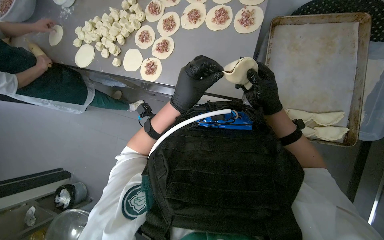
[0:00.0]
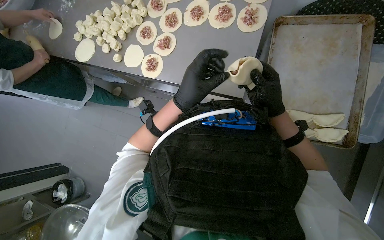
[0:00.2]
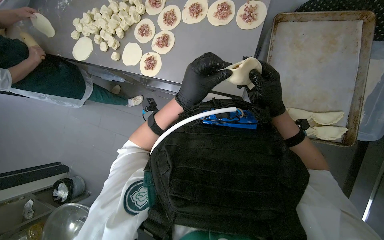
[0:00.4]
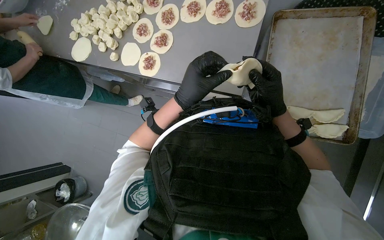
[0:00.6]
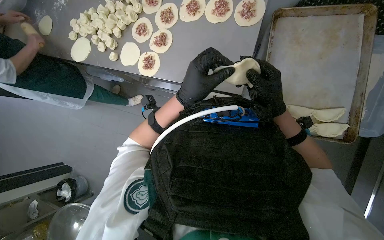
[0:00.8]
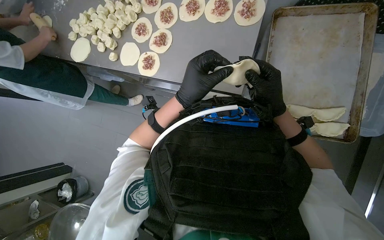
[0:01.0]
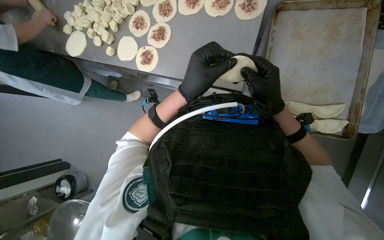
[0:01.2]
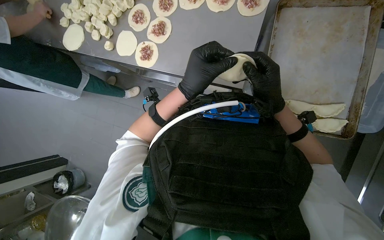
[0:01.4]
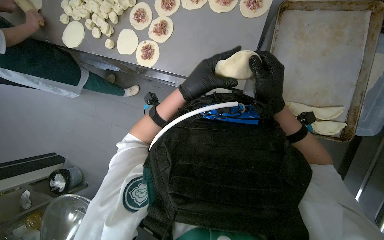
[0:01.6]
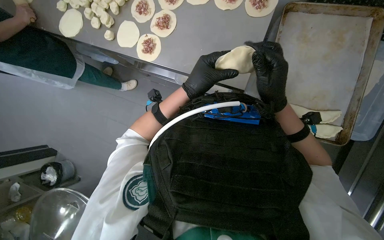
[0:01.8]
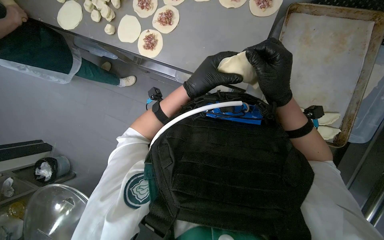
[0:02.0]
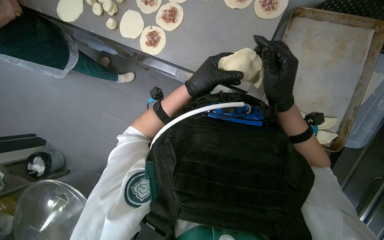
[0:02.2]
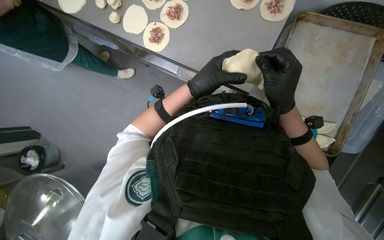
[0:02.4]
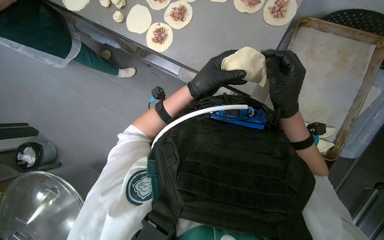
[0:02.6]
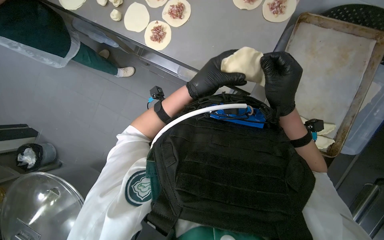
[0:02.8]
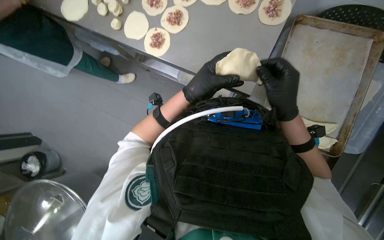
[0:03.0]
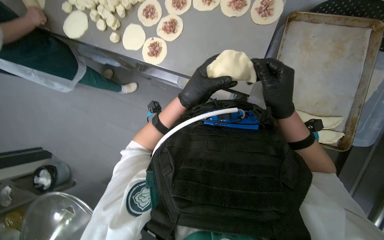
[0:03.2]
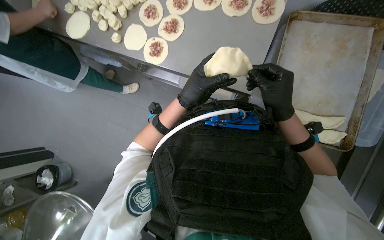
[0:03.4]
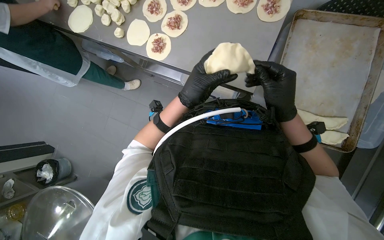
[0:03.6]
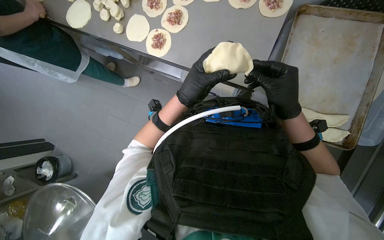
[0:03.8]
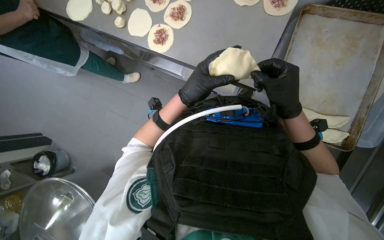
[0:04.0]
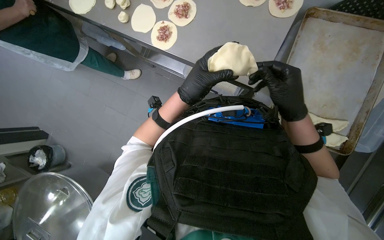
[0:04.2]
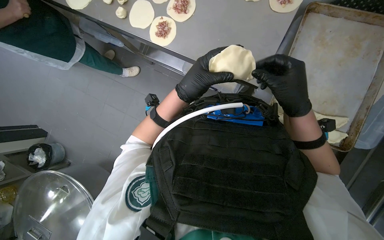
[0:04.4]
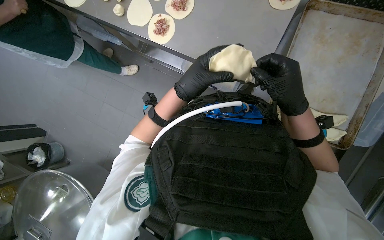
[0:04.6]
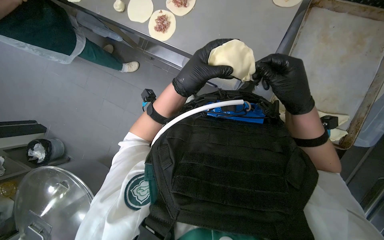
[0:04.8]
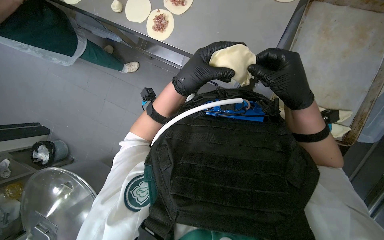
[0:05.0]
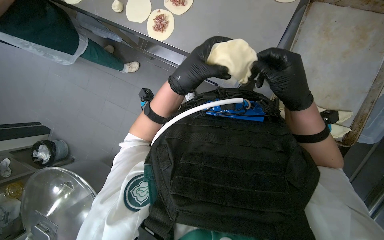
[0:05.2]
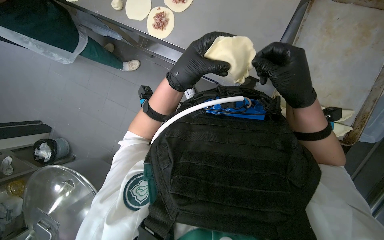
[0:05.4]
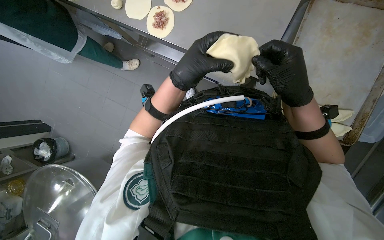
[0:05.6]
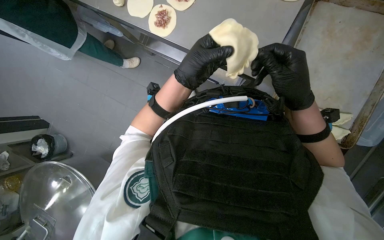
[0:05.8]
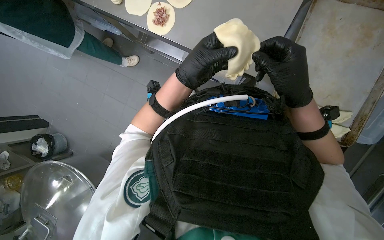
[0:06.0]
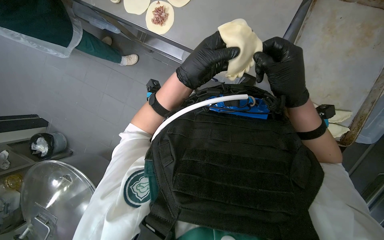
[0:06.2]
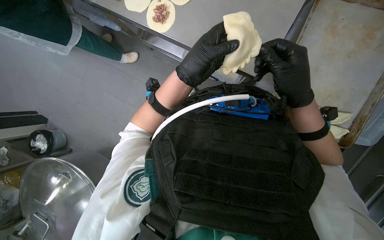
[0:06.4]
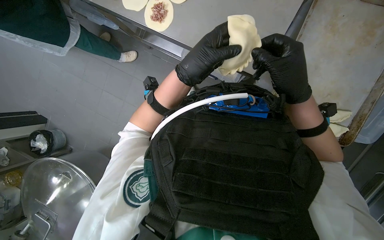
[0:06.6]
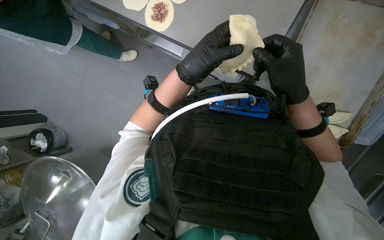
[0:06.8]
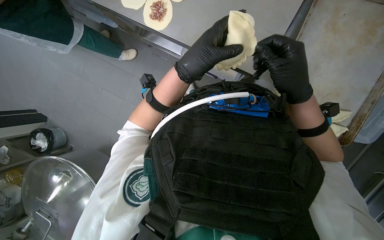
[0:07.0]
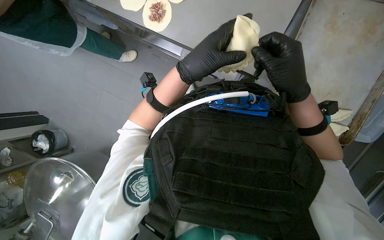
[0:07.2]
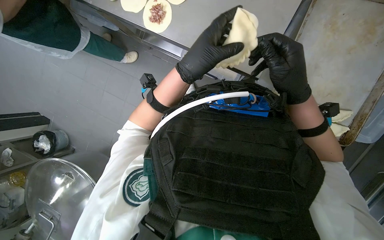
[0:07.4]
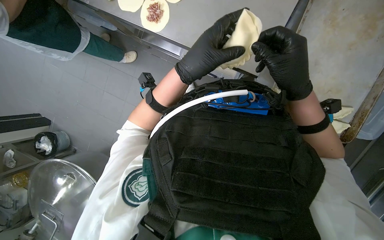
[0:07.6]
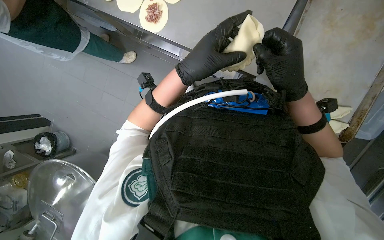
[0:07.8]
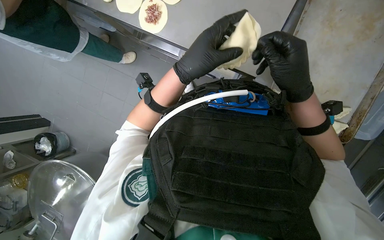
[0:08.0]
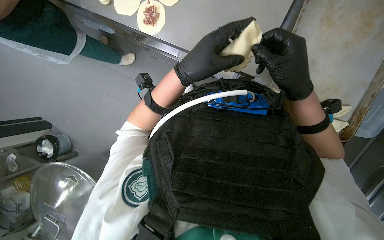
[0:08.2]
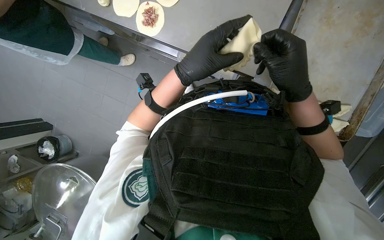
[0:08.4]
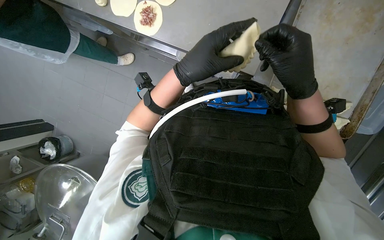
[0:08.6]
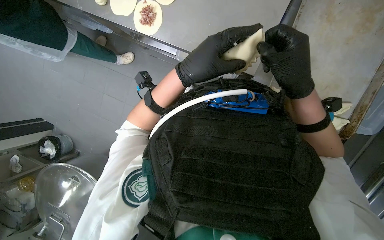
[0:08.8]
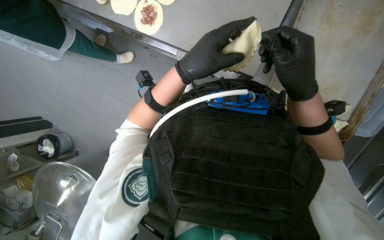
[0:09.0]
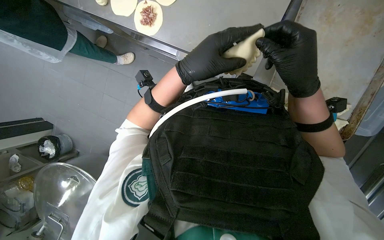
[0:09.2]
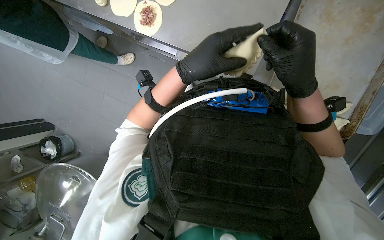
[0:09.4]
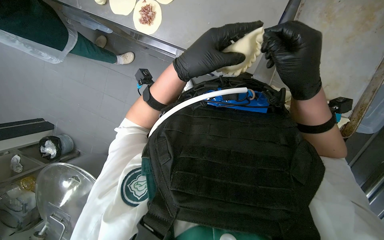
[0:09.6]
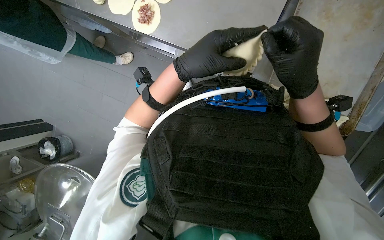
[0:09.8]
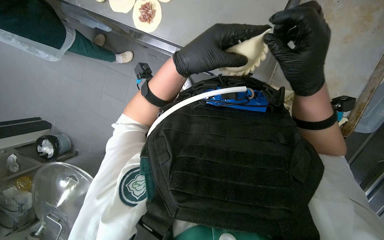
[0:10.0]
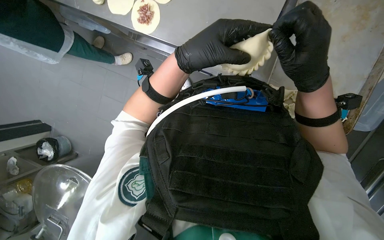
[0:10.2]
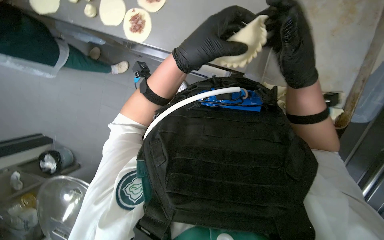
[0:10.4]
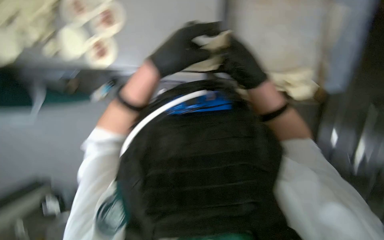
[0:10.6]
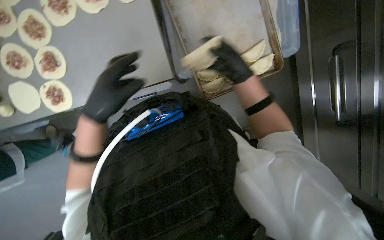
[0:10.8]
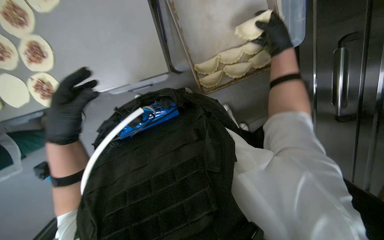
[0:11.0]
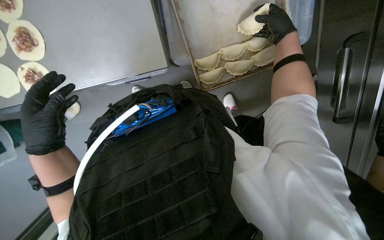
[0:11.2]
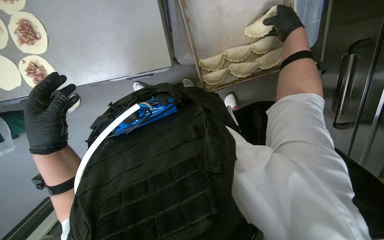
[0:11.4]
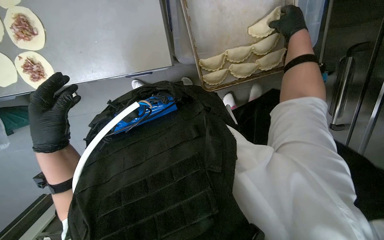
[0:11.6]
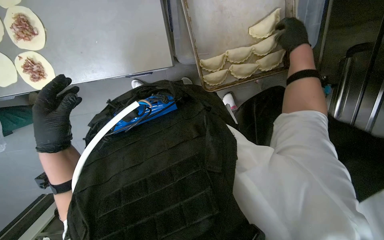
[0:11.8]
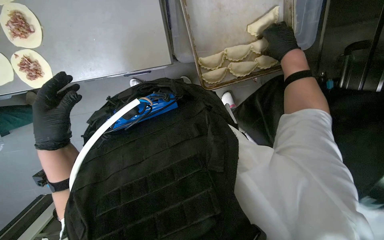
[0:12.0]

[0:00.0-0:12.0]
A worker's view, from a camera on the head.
Job: preparing food.
The whole recording: Preparing meat-filled dough. The worker fills dough circles with meat and crimps the edges to form pastries, then places them on a baking tray.
0:00.0 to 0:01.6: The hands work in one place, with small movements.
0:01.6 to 0:10.4: The hands stay close to where they were, moving slightly.
0:10.4 to 0:12.0: The head rotates roughly 30 degrees to the right.

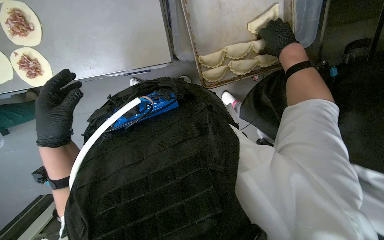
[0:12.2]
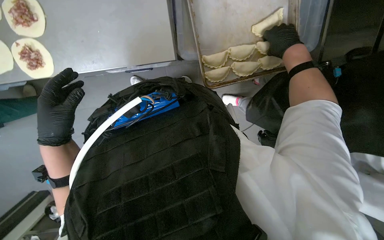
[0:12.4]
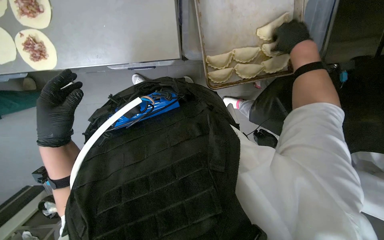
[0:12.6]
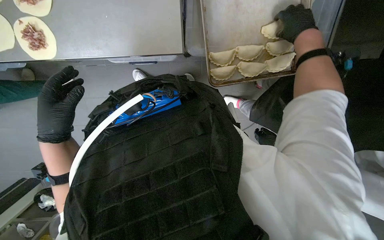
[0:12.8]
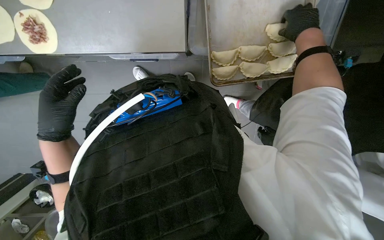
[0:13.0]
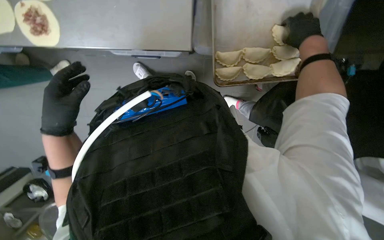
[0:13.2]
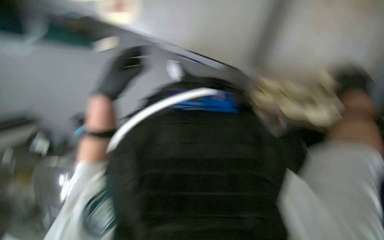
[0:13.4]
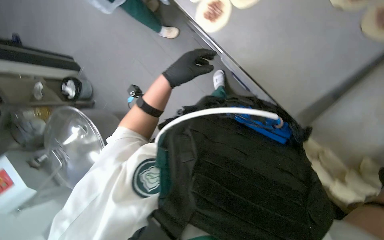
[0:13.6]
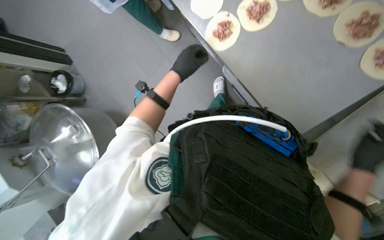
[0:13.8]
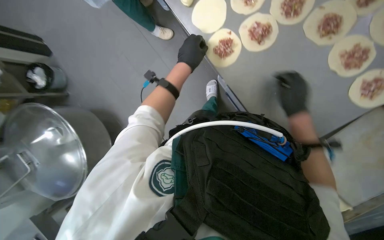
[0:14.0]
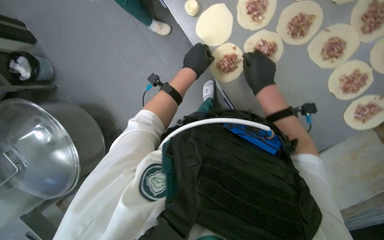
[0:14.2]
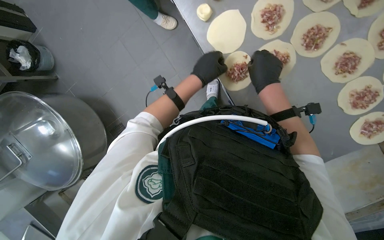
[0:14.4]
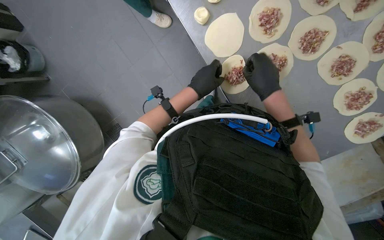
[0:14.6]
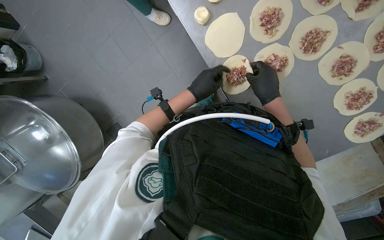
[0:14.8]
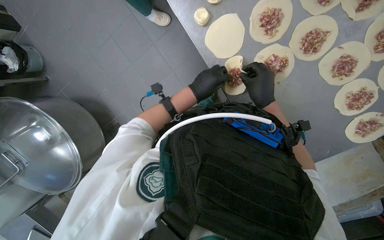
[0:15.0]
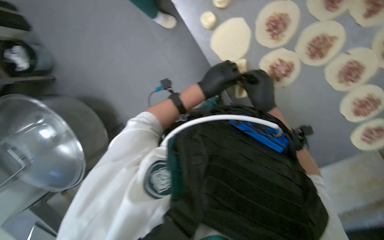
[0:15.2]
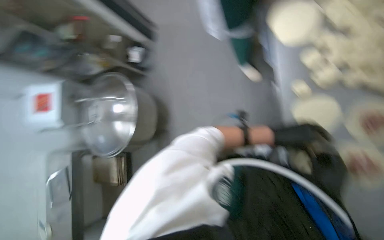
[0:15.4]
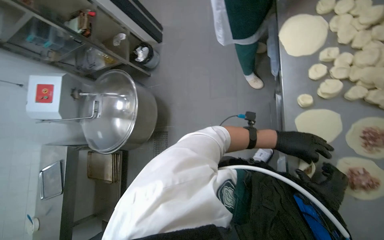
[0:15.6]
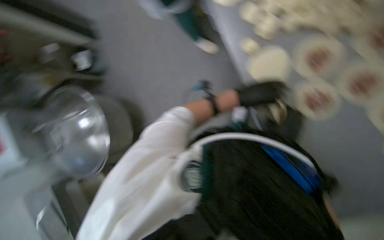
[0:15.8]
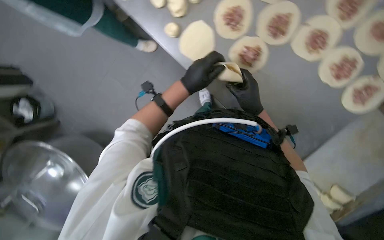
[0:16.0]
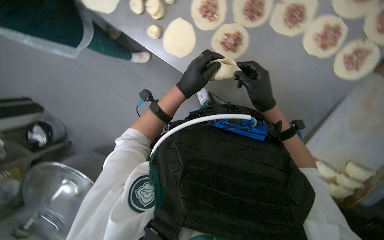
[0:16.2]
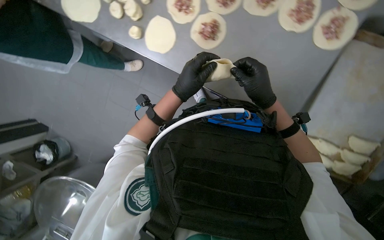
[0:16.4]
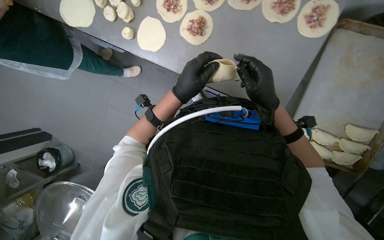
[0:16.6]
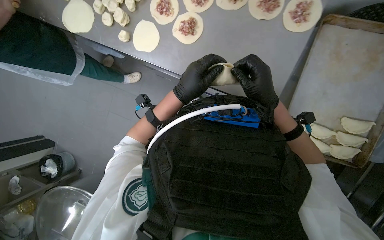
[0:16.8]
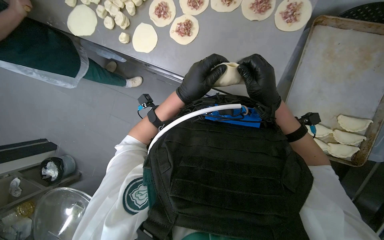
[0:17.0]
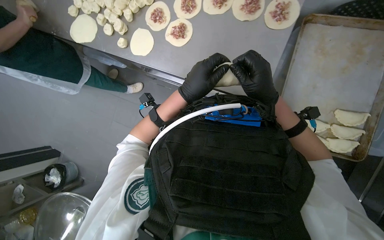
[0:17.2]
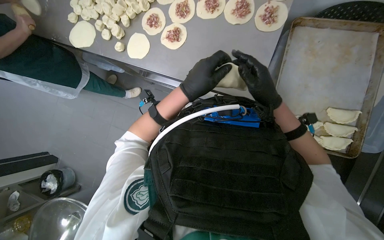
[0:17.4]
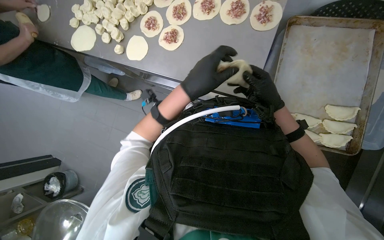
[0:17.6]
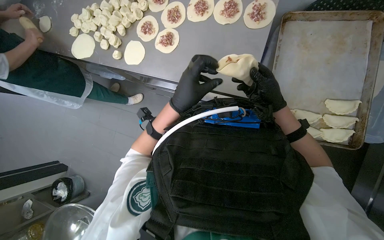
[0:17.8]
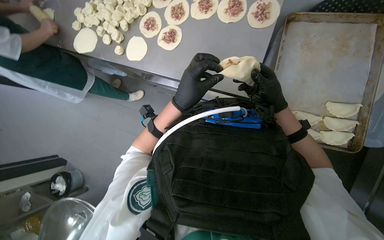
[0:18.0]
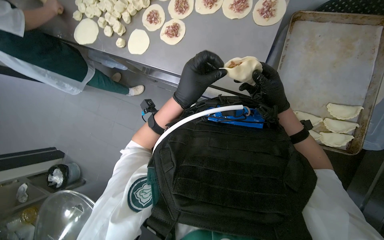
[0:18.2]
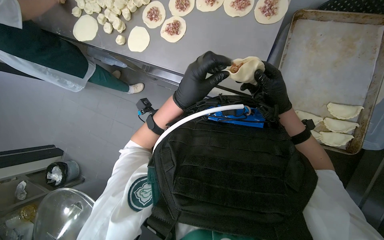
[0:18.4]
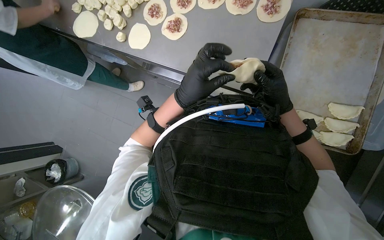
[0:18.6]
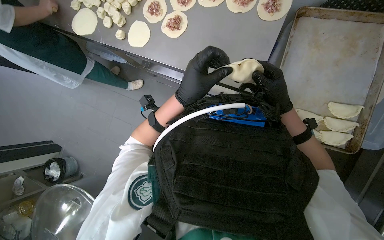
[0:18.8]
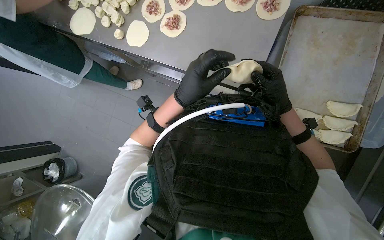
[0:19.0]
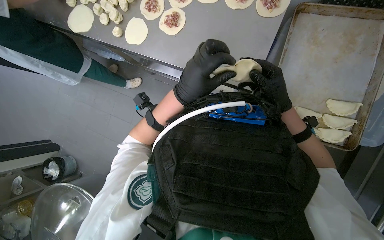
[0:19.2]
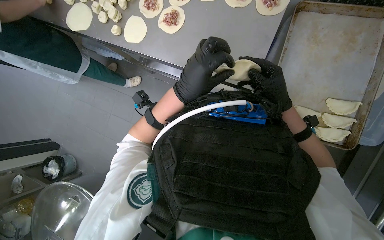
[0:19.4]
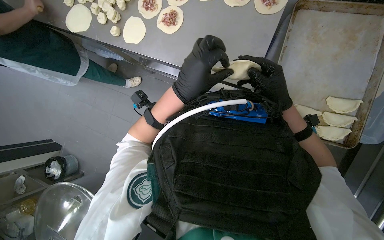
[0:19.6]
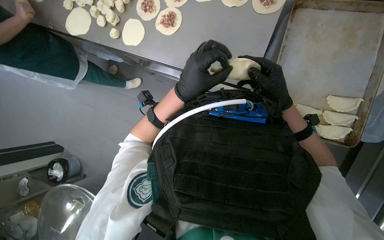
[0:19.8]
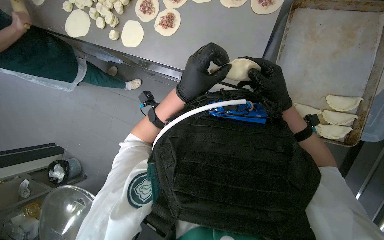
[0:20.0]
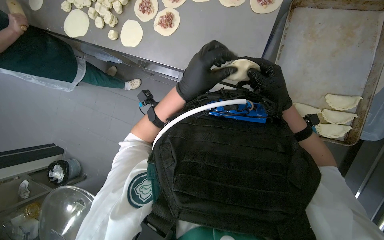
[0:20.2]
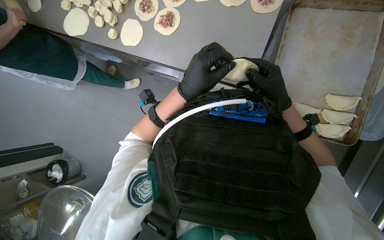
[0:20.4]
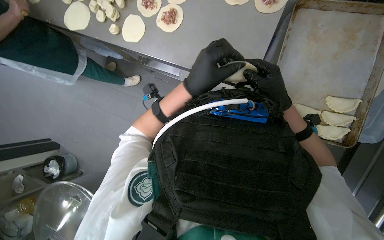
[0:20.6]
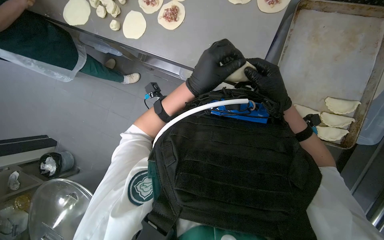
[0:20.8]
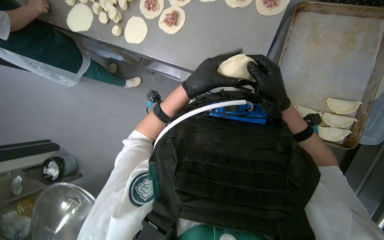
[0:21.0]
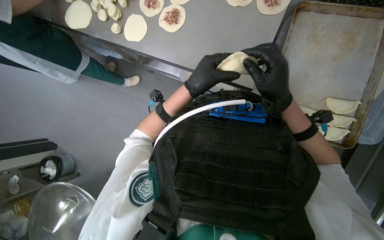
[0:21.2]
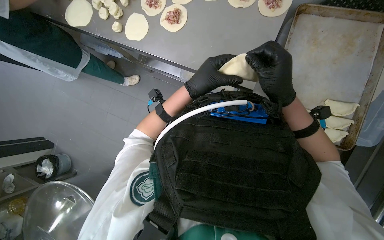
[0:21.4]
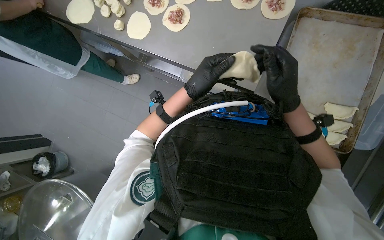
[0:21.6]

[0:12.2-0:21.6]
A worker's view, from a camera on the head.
Job: preparing food.
The whole recording: Preparing meat-filled dough. The worker fills dough circles with meat and crimps the edges to form pastries, then places them on a baking tray.
0:12.2 to 0:13.8: The scene turns approximately 40 degrees clockwise in the picture.
0:13.8 to 0:15.4: The right hand shifts roughly 15 cm to the left, and travels up the picture and back again, about 35 cm each way.
0:18.4 to 0:21.6: The hands stay close to where they were, moving slightly.
